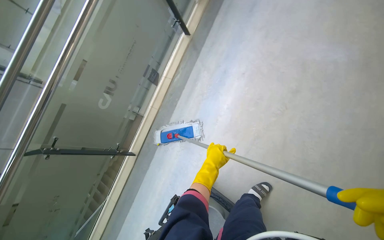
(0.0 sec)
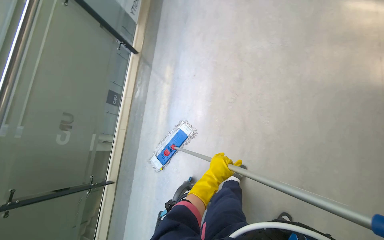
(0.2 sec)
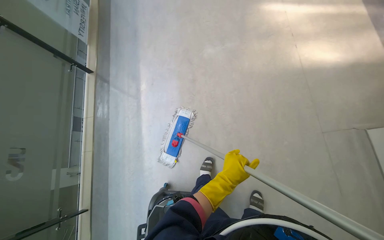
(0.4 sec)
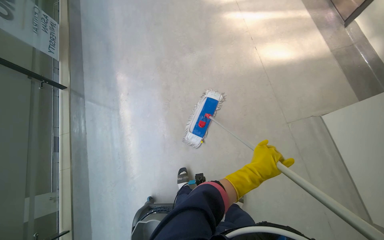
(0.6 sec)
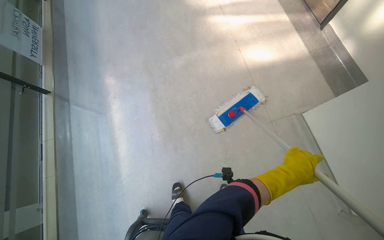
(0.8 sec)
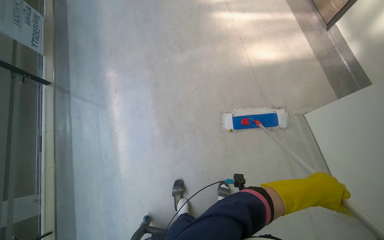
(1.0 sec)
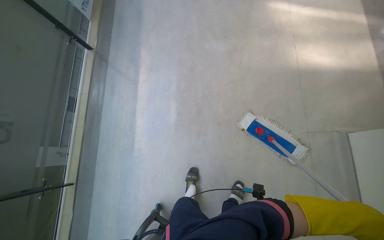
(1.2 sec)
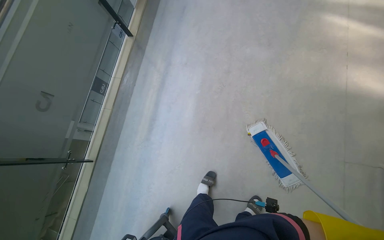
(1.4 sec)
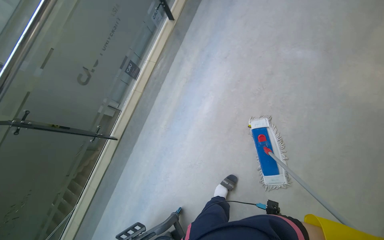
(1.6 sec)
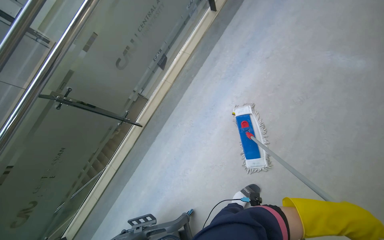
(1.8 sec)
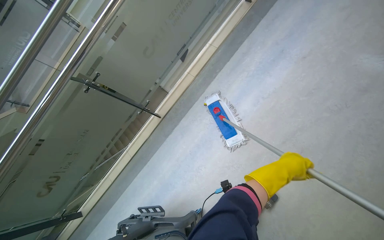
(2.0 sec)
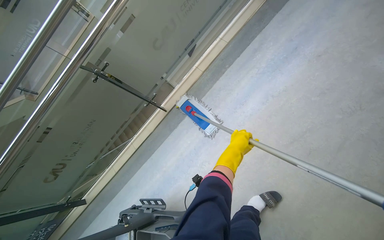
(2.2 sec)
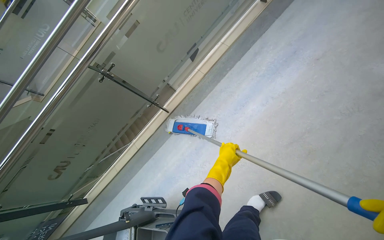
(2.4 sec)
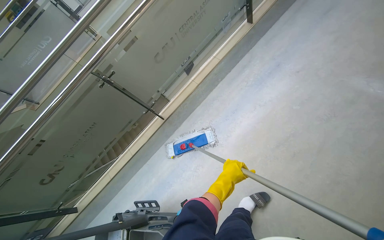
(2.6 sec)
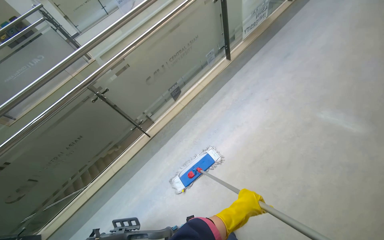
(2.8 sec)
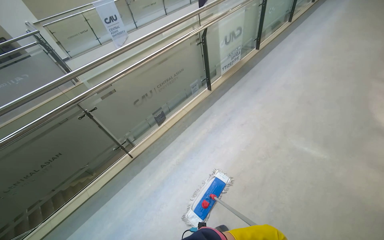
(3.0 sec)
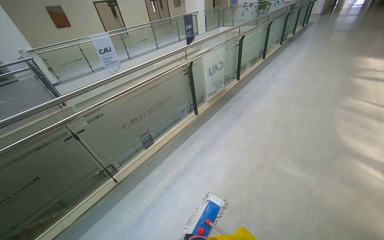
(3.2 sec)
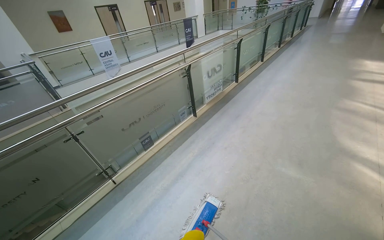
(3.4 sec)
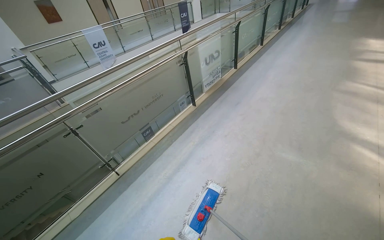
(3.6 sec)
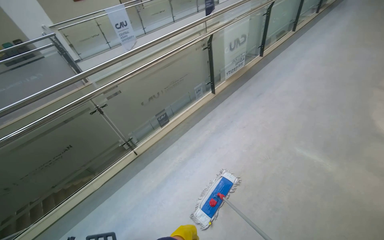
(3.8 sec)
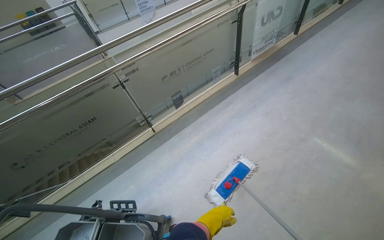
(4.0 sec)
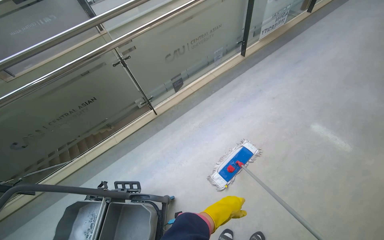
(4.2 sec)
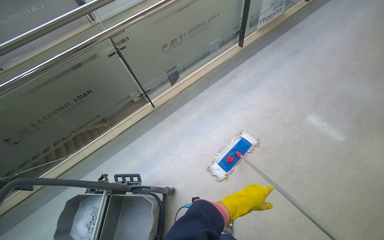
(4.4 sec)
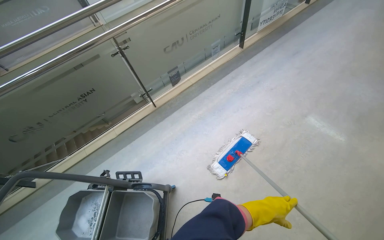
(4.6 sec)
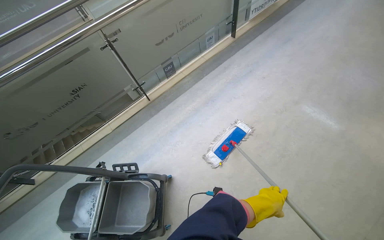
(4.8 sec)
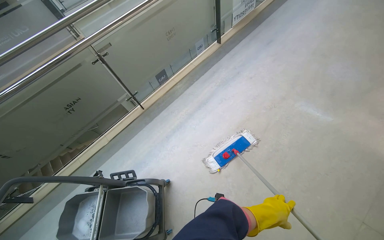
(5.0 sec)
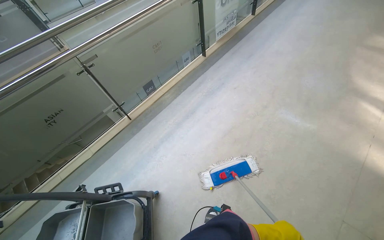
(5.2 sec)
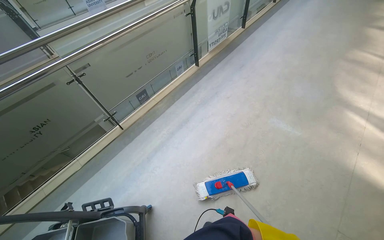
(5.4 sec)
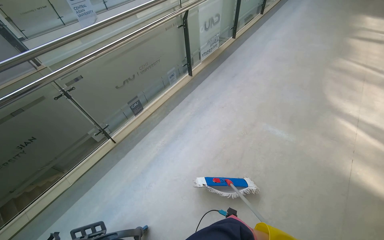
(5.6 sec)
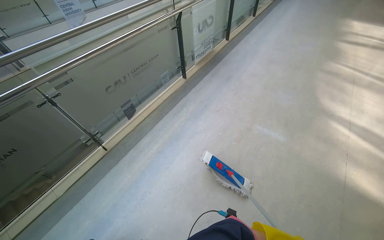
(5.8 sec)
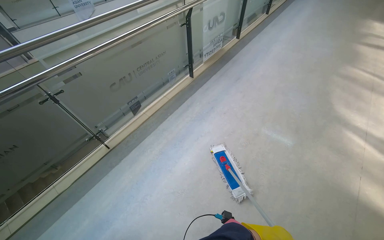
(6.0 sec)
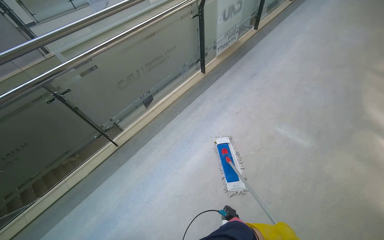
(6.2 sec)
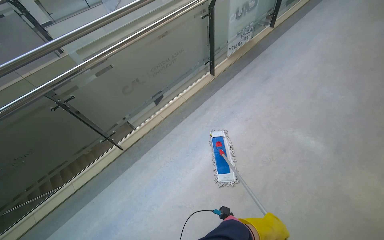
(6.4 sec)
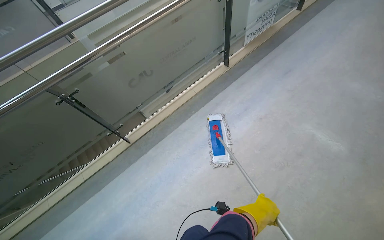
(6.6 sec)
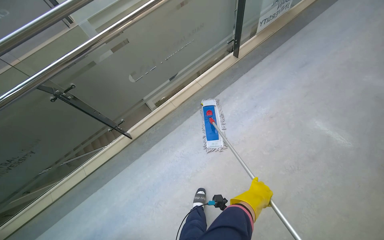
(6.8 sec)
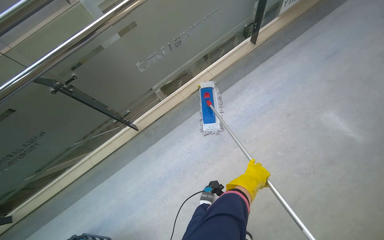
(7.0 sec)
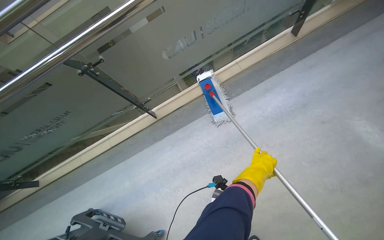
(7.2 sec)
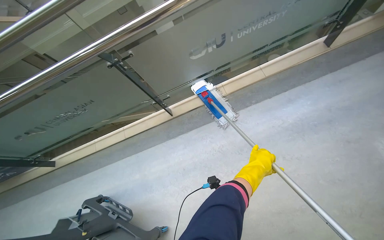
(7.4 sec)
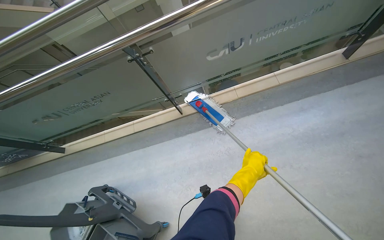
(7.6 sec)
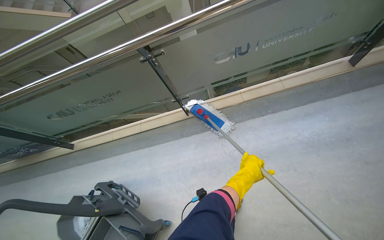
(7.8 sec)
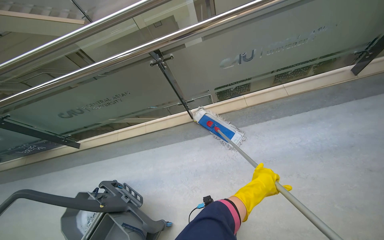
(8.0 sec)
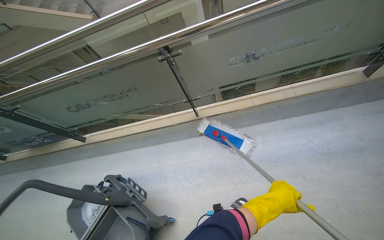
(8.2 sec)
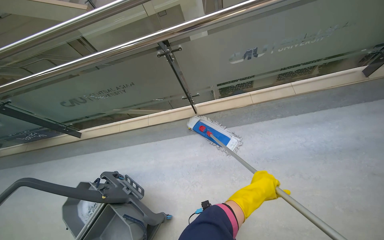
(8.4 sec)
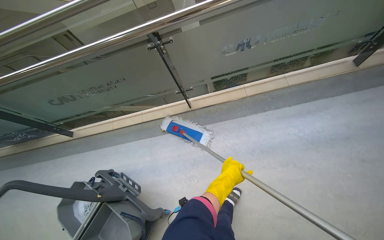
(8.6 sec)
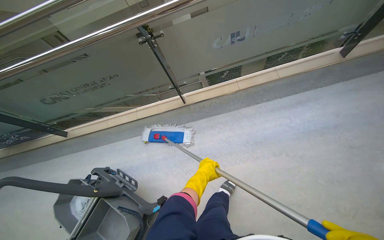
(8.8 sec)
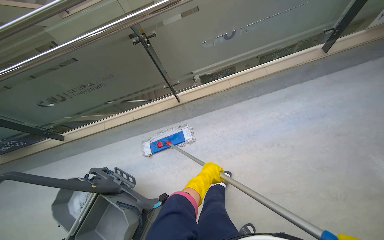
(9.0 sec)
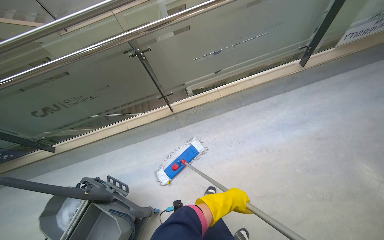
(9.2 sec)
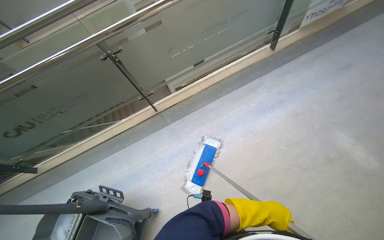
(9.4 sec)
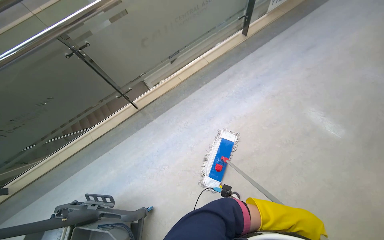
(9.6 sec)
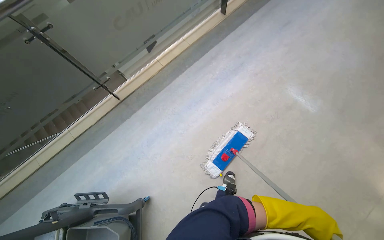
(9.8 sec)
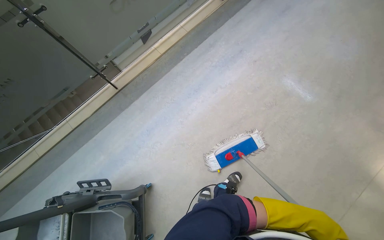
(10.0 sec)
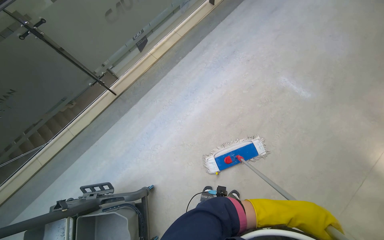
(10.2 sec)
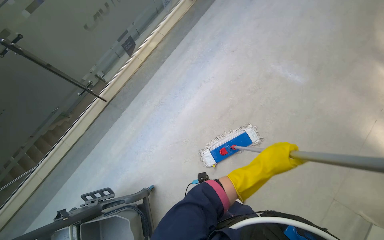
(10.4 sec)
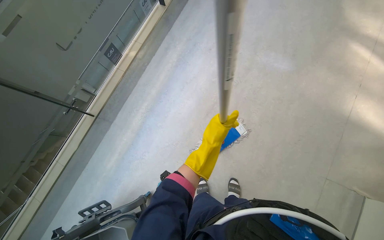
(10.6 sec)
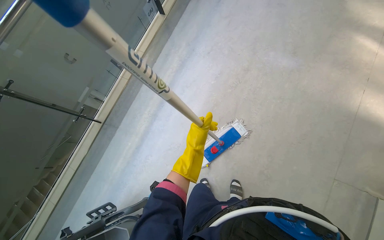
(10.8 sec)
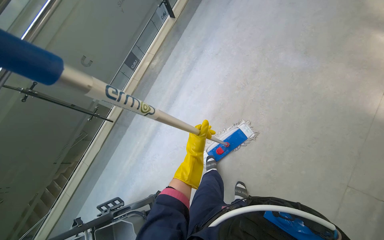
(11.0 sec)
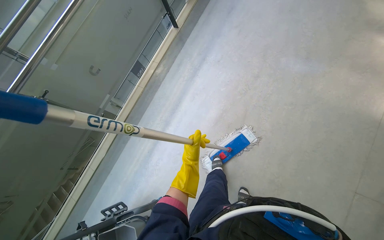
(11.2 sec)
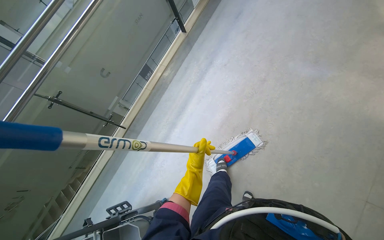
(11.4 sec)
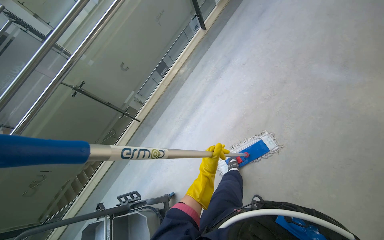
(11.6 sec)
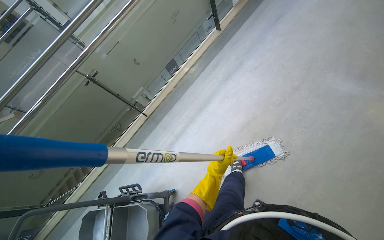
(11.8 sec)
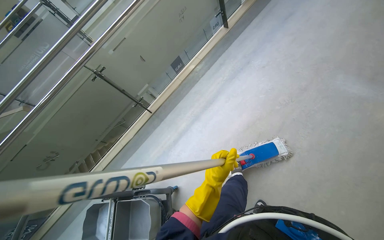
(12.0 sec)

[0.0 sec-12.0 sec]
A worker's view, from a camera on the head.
Job: mopping floor.
The whole recording: Mopping hallway floor. The worker mops the hallway floor using a flat mop and a bucket.
1.6 sec to 3.0 sec: The view tips upward by roughly 20 degrees.
3.0 sec to 4.4 sec: The view tilts approximately 15 degrees downward.
6.0 sec to 7.6 sec: The camera is carried approximately 50 cm. The head turns to the left by about 40 degrees. The view tips downward by approximately 20 degrees.
9.0 sec to 10.4 sec: The wearer's head swings approximately 40 degrees to the right.
10.4 sec to 12.0 sec: The view pans to the left by approximately 20 degrees.

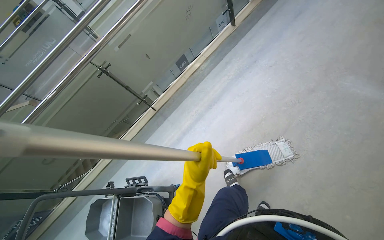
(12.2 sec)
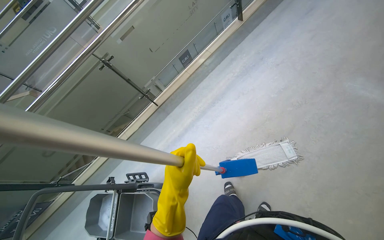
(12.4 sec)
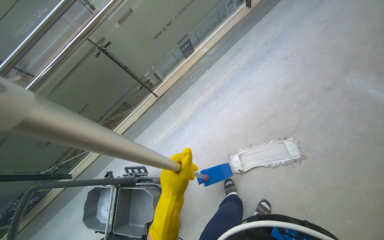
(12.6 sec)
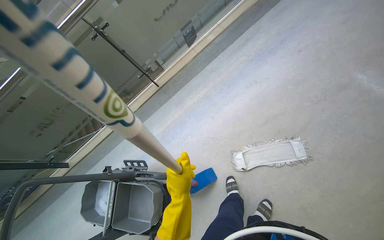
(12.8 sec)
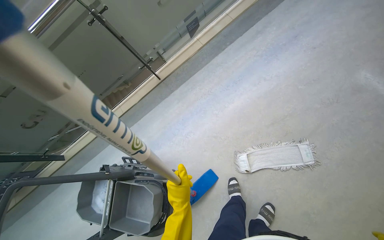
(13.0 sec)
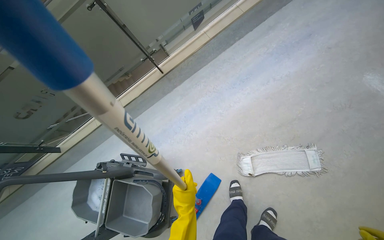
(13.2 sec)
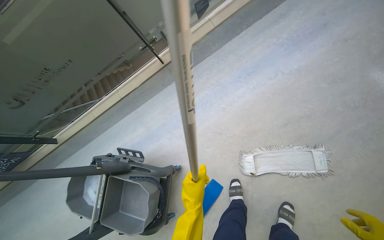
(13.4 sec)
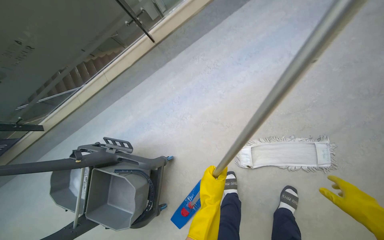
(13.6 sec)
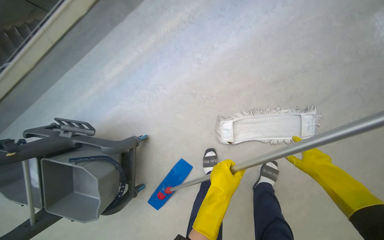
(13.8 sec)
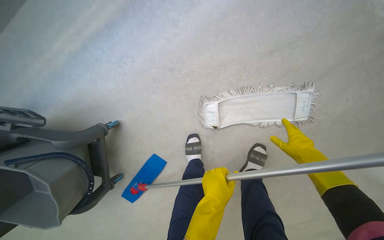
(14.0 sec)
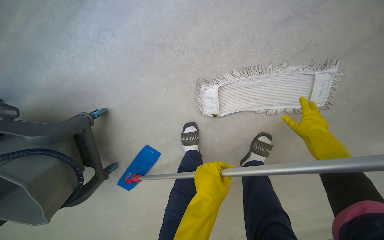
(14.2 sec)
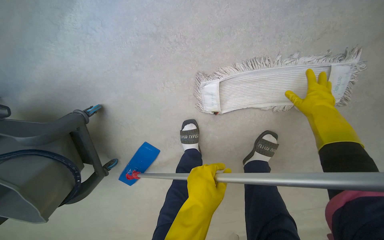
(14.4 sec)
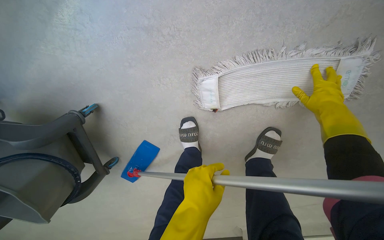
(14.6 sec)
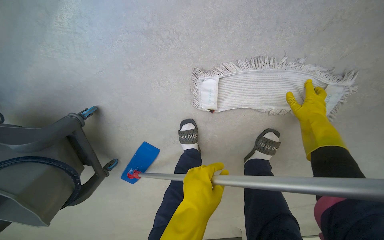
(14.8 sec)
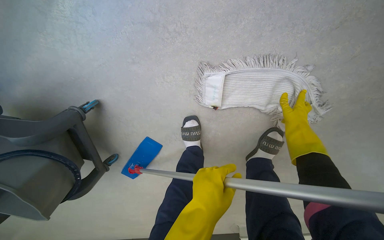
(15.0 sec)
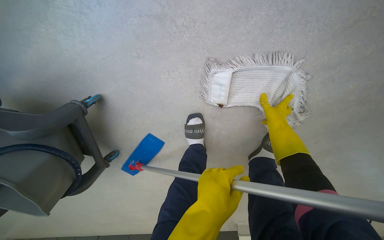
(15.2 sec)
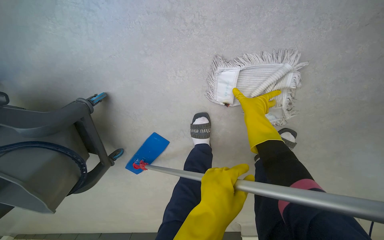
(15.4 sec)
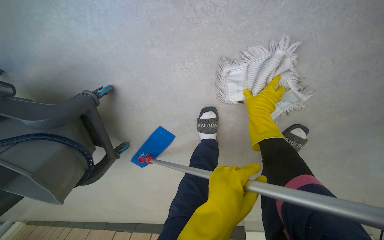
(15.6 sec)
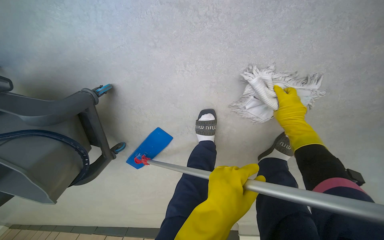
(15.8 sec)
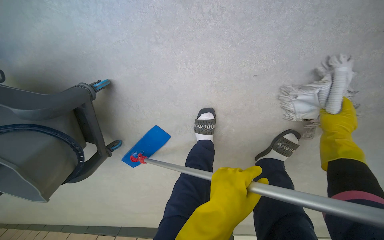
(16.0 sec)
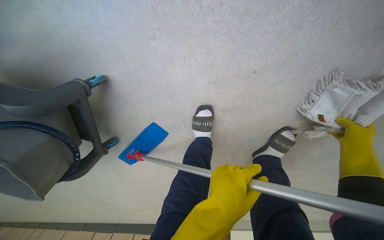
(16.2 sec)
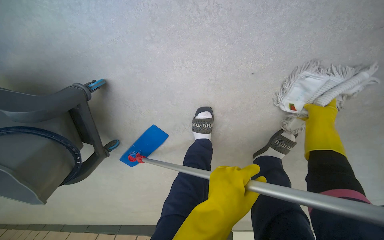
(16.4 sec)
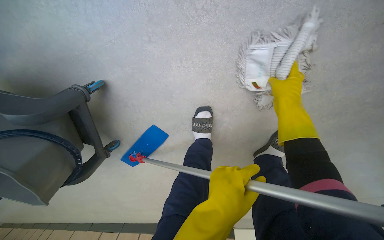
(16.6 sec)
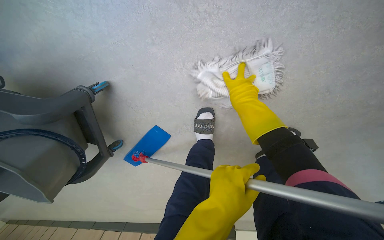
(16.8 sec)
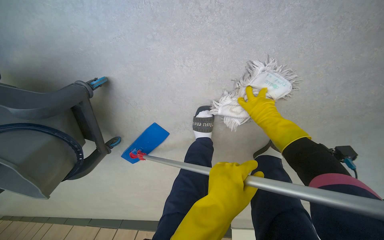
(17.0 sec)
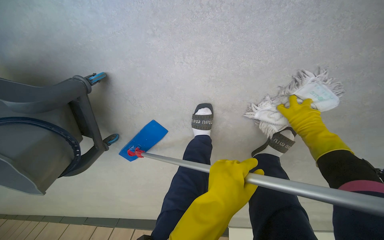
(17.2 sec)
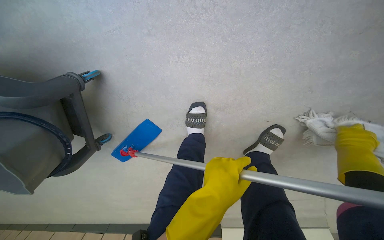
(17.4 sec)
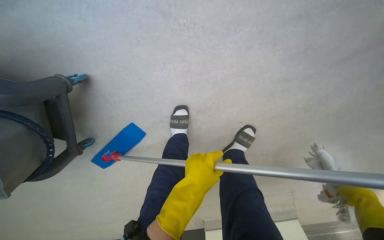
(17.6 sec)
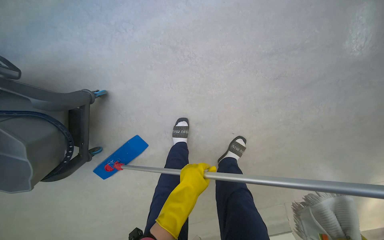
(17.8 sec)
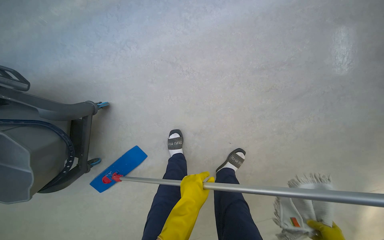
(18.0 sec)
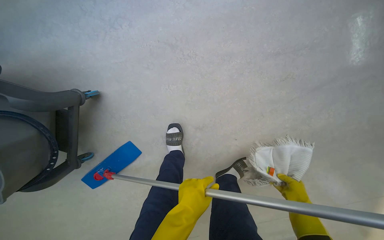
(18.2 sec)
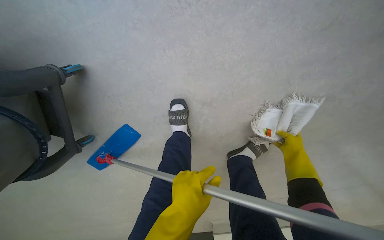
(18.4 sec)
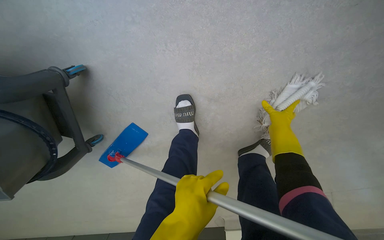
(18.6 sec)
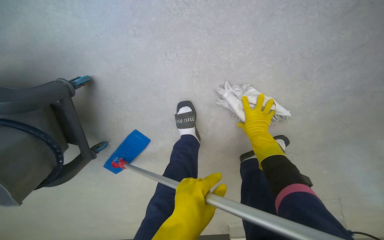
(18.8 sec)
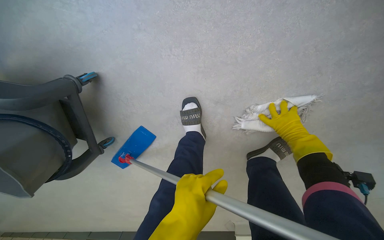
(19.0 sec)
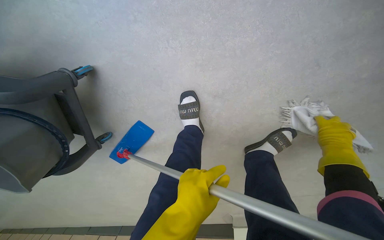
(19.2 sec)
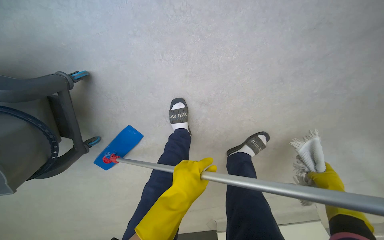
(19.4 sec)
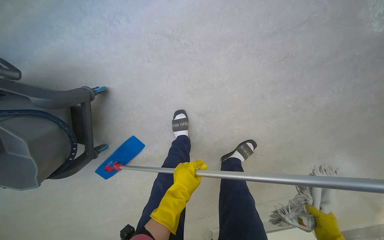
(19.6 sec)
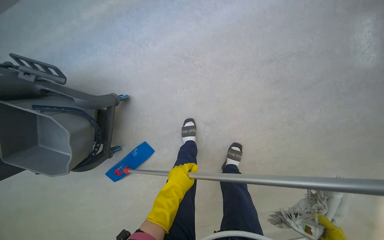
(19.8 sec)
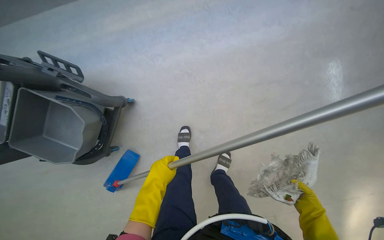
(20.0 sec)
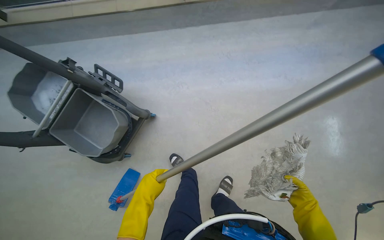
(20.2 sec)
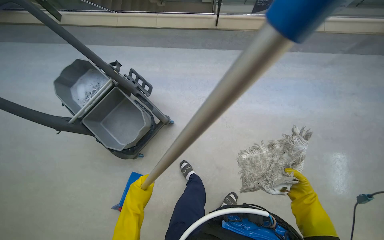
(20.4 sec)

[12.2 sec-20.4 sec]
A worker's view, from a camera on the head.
Job: mopping floor.
The whole recording: Mopping hallway floor. The worker mops the hallway floor using a flat mop and a bucket.
12.2 sec to 13.8 sec: The camera is carried some 70 cm. The view tilts roughly 35 degrees downward.
13.8 sec to 15.4 sec: The wearer looks roughly 25 degrees further downward. The right hand heads farther from the camera and up the picture, covering approximately 40 cm.
15.4 sec to 17.2 sec: The right hand goes left and right, approximately 25 cm each way, reversing 2 times.
18.8 sec to 20.4 sec: The camera is carried about 80 cm. The wearer looks roughly 45 degrees further upward.
